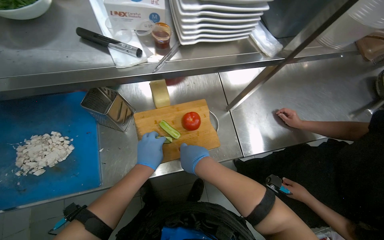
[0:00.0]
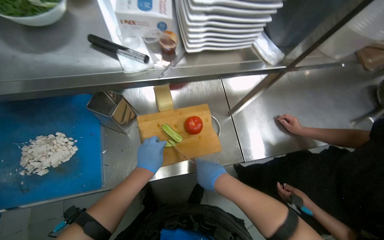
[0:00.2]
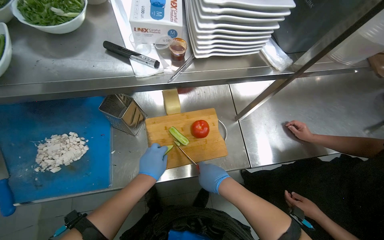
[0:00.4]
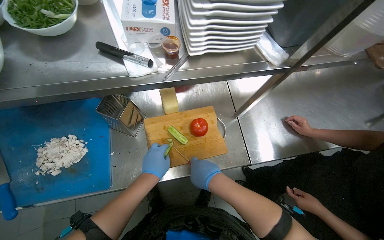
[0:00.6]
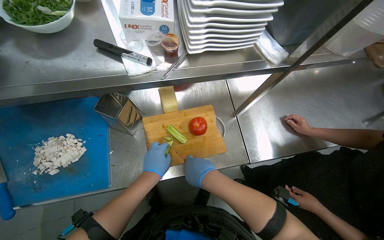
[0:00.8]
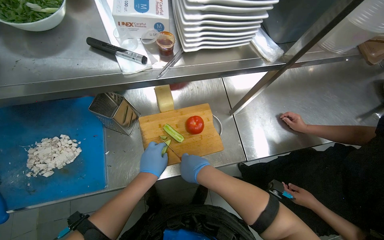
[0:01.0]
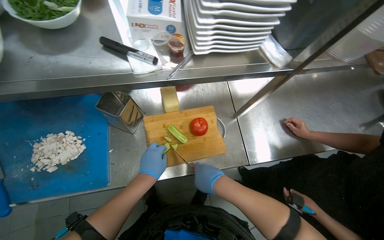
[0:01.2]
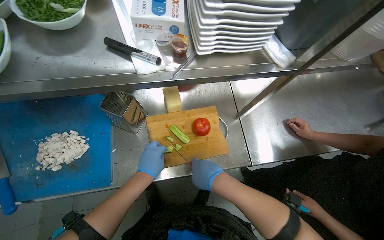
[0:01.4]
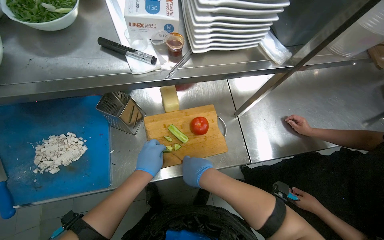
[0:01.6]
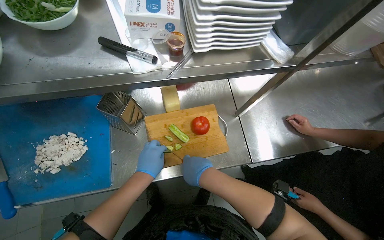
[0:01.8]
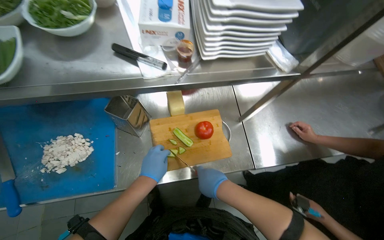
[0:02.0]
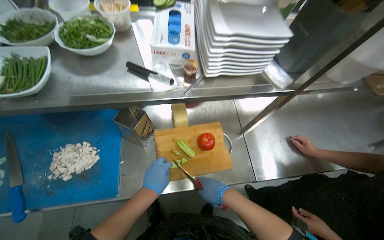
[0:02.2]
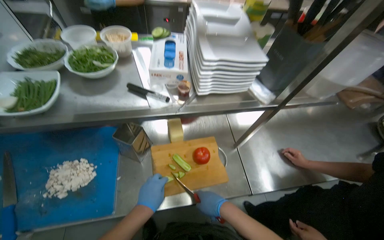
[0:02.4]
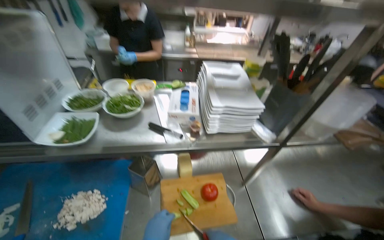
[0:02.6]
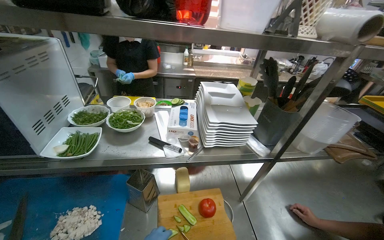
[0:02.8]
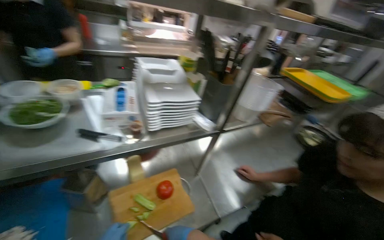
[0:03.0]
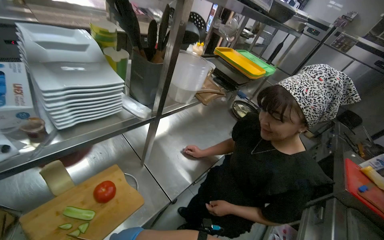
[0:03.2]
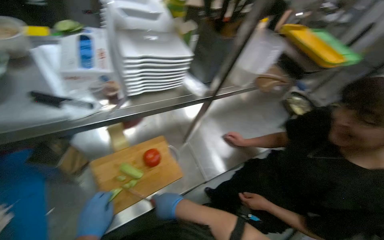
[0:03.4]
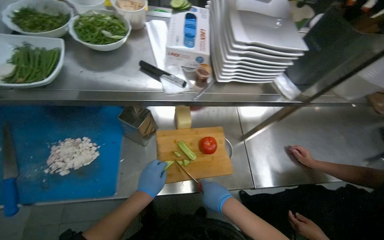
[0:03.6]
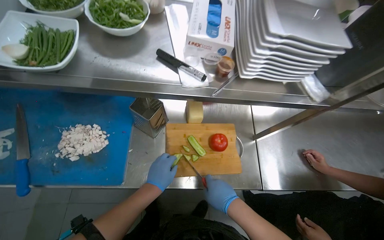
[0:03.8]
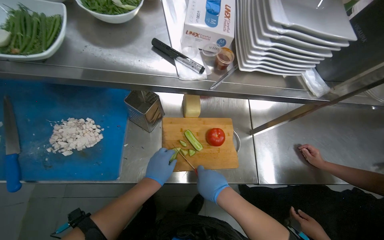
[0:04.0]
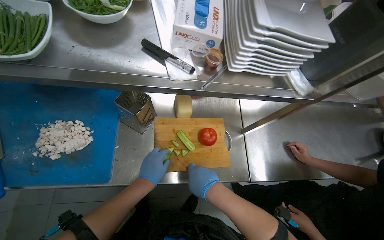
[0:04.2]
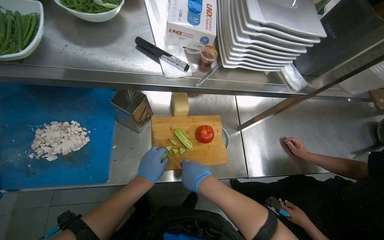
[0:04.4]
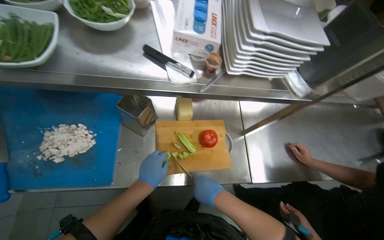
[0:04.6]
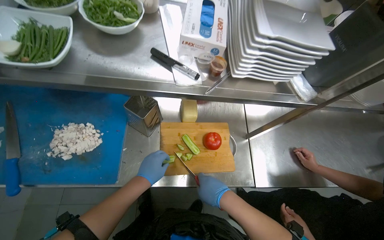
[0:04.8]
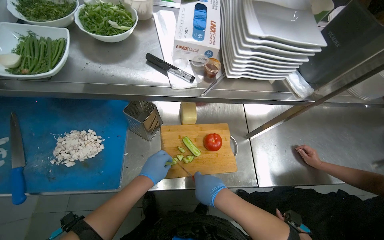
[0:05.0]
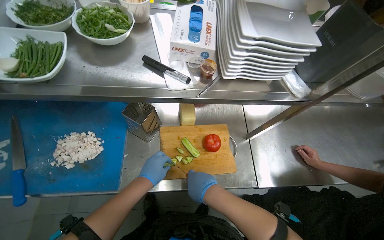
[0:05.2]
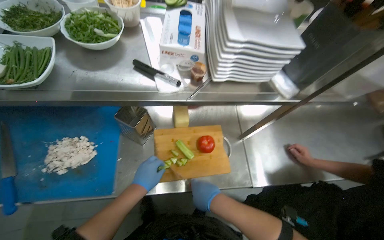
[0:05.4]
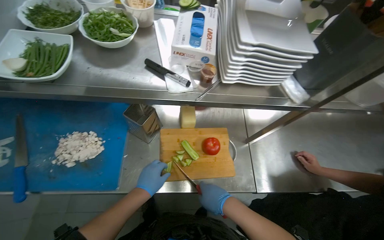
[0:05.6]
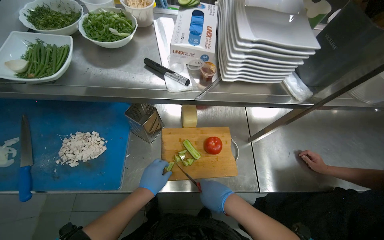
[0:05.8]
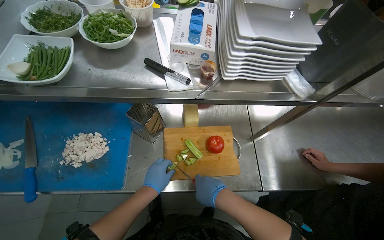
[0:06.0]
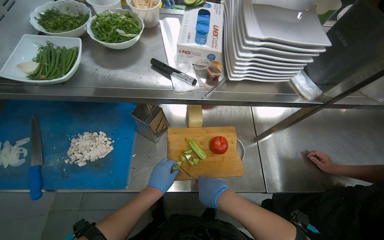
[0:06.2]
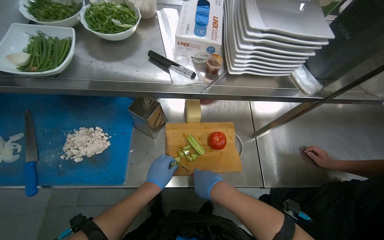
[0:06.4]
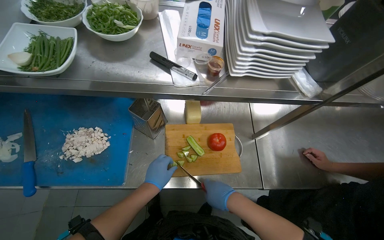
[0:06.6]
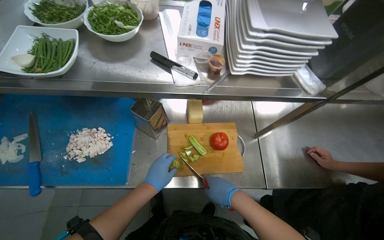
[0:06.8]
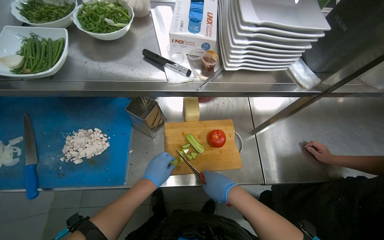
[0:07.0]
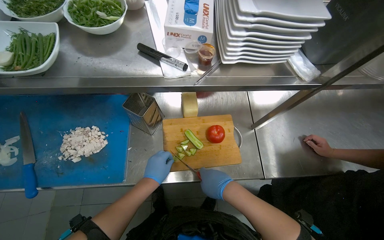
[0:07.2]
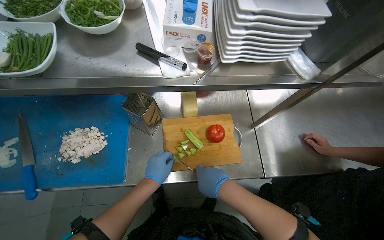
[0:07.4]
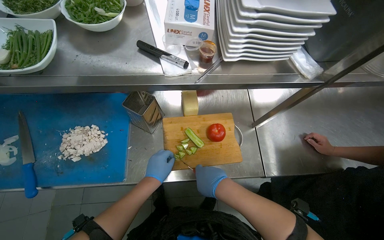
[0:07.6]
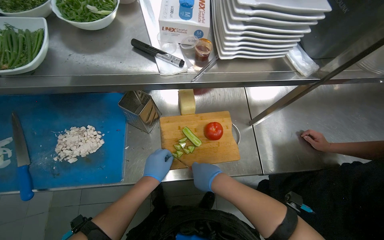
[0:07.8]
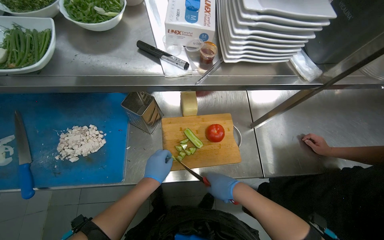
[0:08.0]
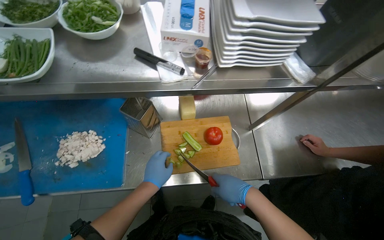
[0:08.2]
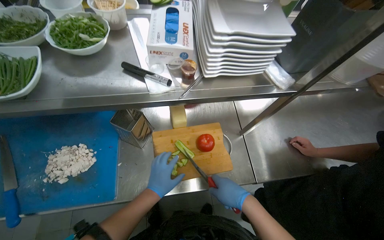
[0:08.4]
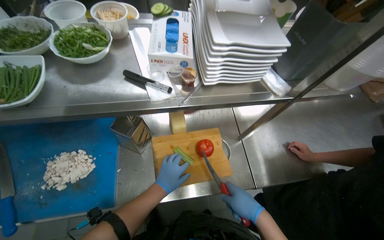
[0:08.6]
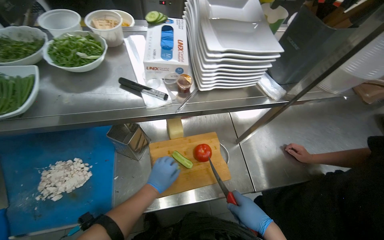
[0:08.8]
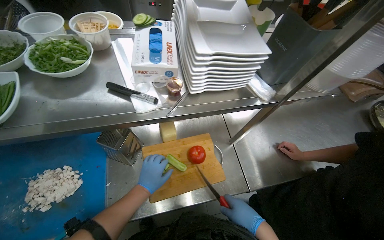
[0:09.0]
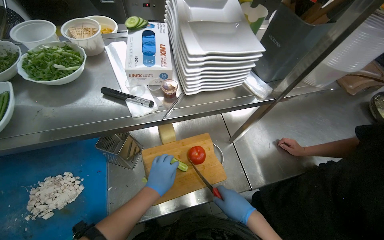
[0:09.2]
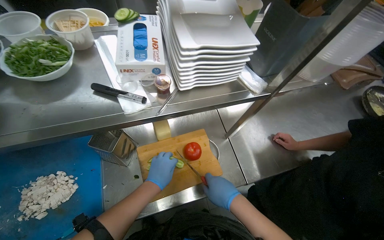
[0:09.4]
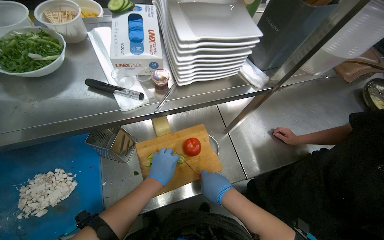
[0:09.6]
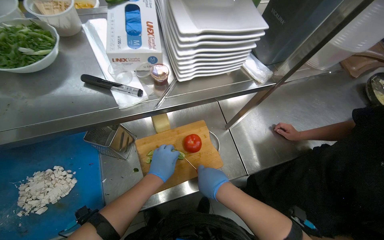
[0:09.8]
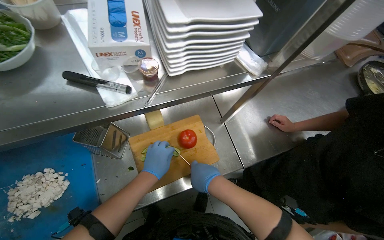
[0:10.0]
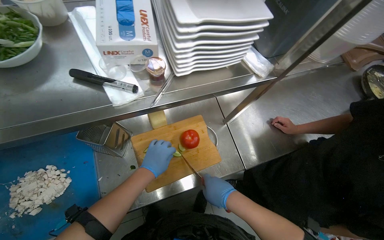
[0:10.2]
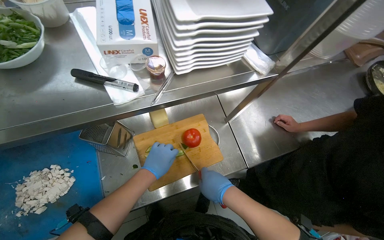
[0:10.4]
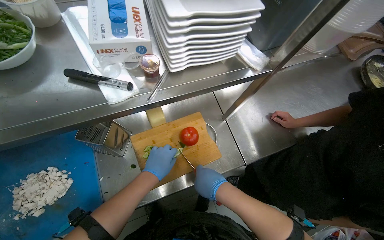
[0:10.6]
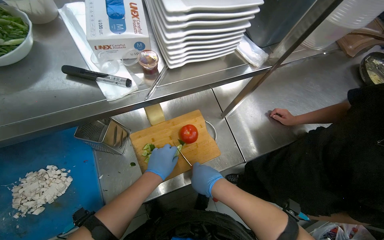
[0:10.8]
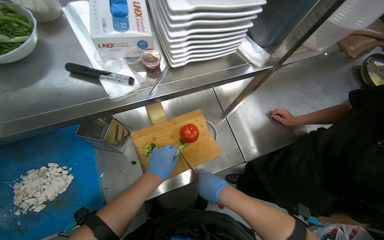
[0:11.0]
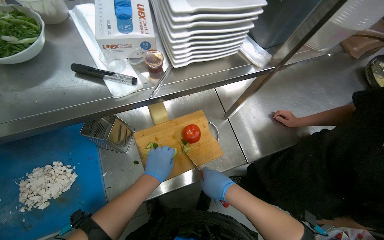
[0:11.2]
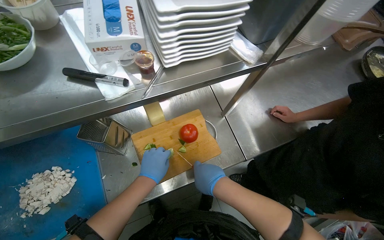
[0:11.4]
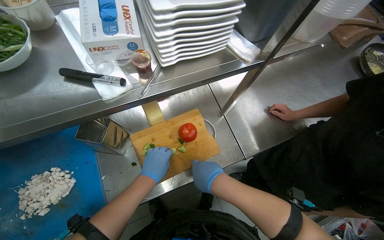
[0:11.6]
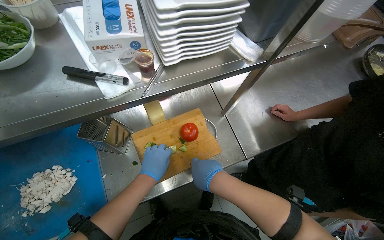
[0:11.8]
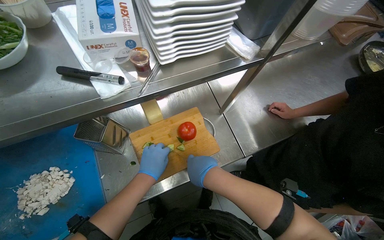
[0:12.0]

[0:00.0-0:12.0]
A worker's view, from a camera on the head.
Job: preparing food.
The whole recording: Chopping cucumber. The worker chops a cucumber on a wooden cutting board.
0:00.0 to 0:01.6: The hands stay close to where they were, moving slightly.
0:01.6 to 0:03.0: The camera pitches upward, by about 25 degrees.
0:03.0 to 0:04.4: The camera pitches downward, by approximately 20 degrees.
0:04.4 to 0:07.6: The hands make small movements and keep their place.
0:07.6 to 0:09.0: The right hand moves to the right, roughly 15 cm.
0:09.0 to 0:10.4: The right hand heads to the left, covering about 10 cm.
0:10.4 to 0:12.0: The hands are busy where they are.

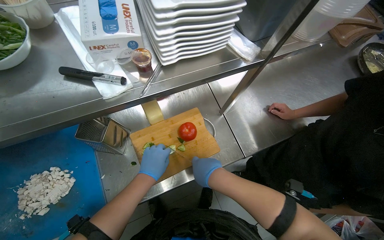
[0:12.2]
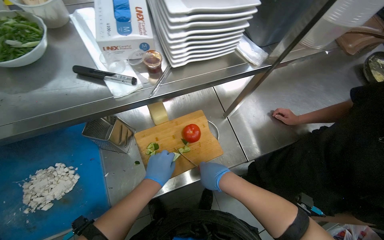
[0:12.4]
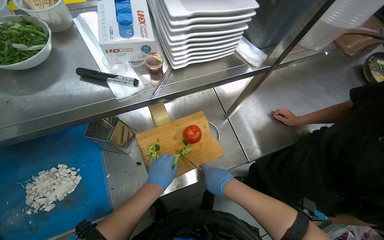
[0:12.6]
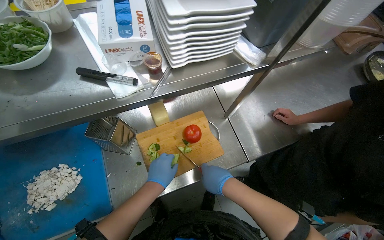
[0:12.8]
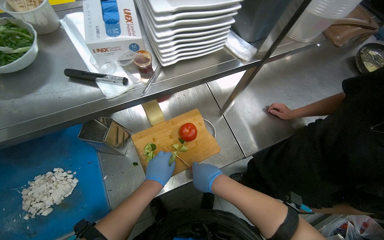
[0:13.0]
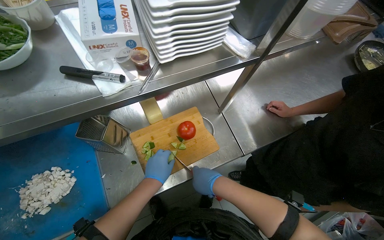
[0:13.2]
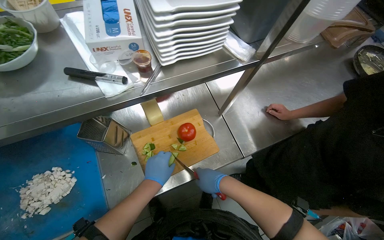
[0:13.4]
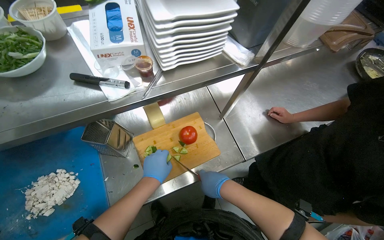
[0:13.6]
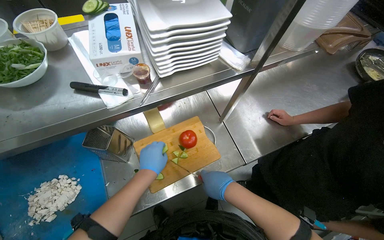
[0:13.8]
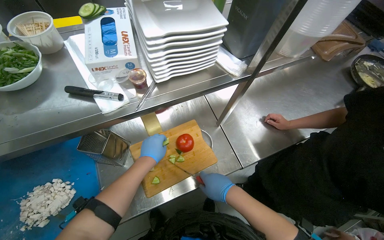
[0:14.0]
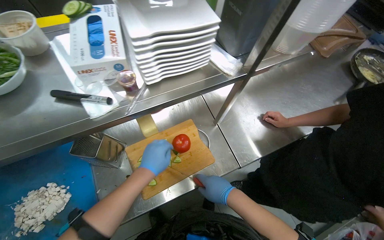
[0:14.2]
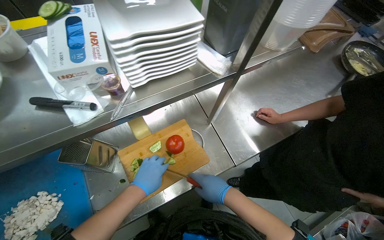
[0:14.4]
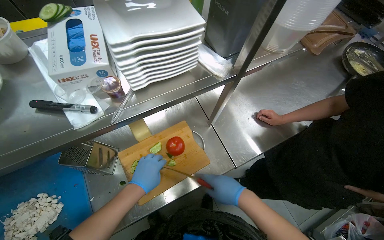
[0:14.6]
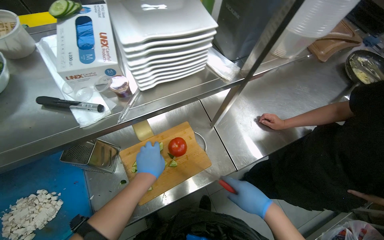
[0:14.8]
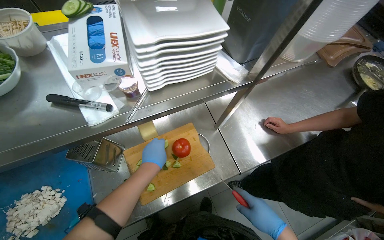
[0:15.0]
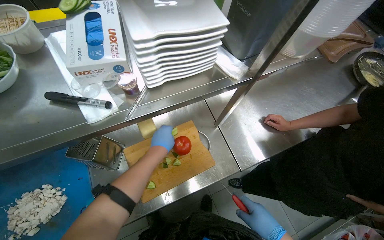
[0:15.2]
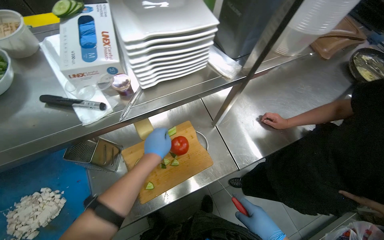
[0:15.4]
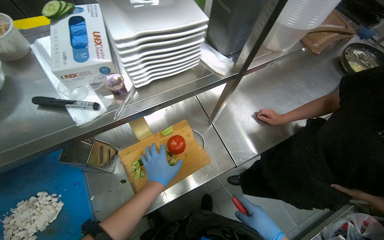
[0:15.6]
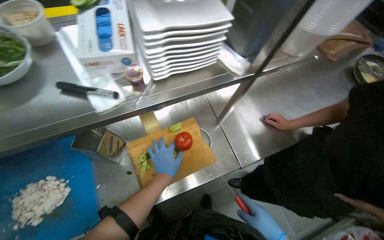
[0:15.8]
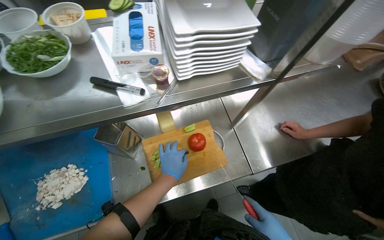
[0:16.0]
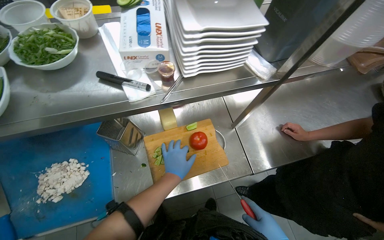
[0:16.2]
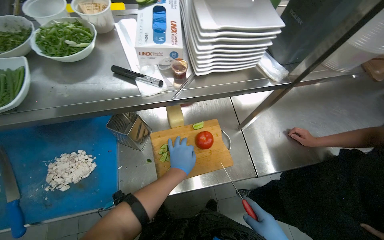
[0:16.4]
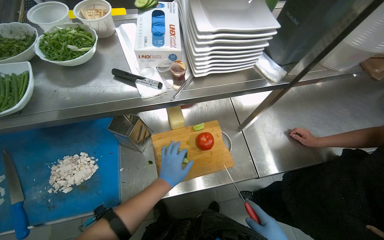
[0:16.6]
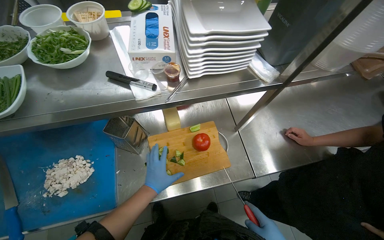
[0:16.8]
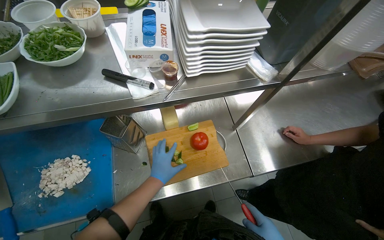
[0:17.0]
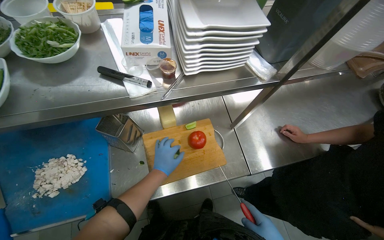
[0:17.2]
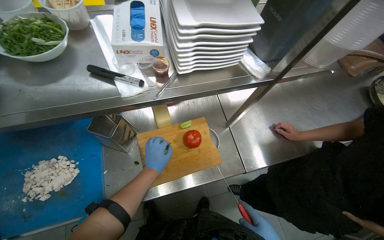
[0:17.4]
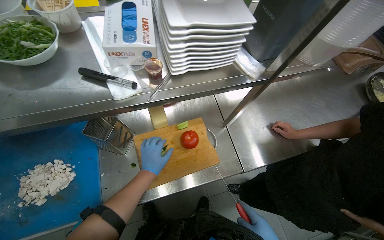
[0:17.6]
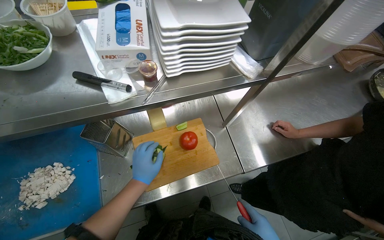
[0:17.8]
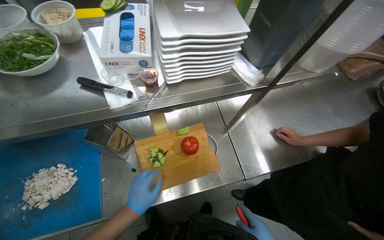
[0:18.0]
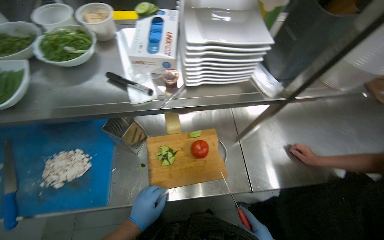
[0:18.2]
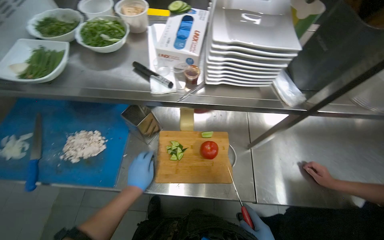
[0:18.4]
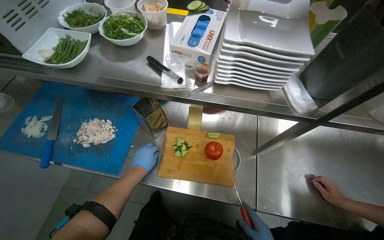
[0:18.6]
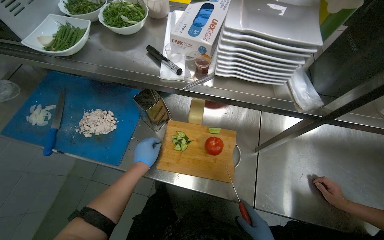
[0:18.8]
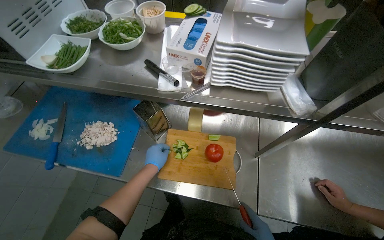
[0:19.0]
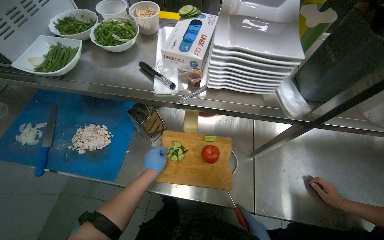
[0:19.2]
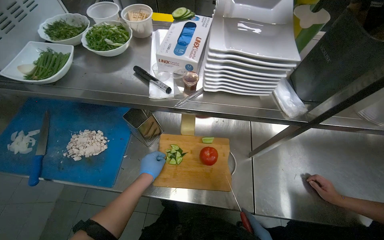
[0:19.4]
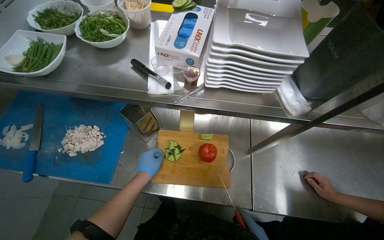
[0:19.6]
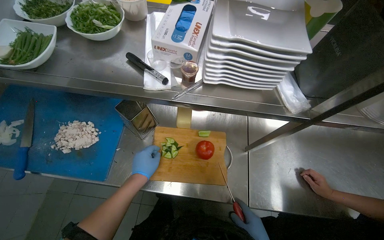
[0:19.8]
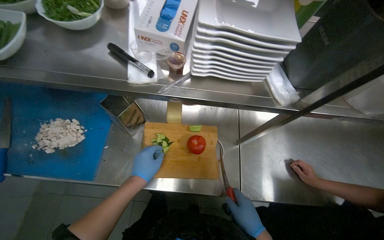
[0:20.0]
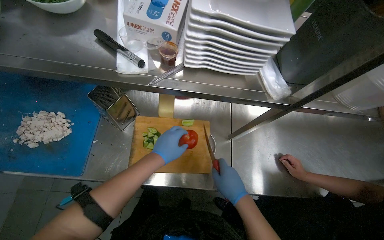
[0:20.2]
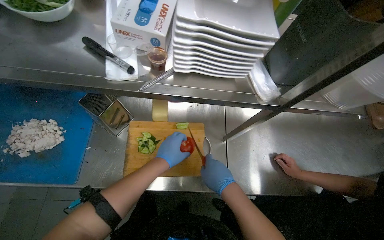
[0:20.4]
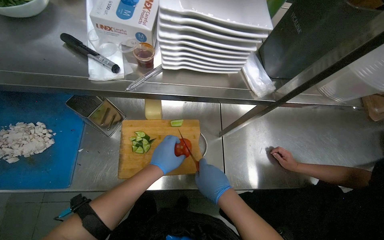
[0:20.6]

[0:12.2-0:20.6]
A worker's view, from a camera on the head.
Job: preparing food.
The whole recording: Chopping cucumber. The worker chops a cucumber on a wooden cutting board.
0:12.2 to 0:13.6: The hands work in one place, with small movements.
0:13.6 to 0:15.0: The right hand travels to the right by about 15 cm.
0:17.8 to 0:19.2: The wearer looks some 25 degrees further to the left.
